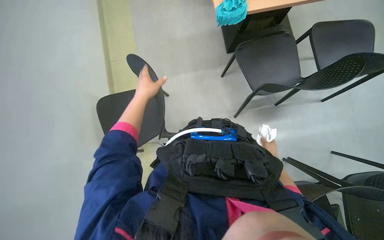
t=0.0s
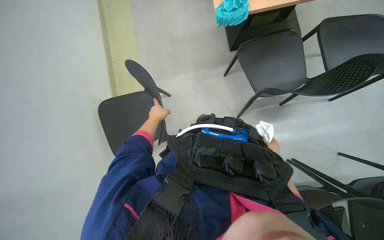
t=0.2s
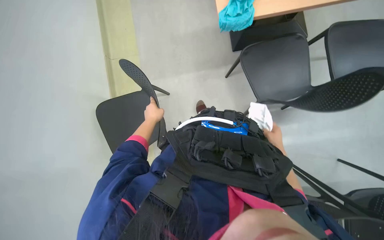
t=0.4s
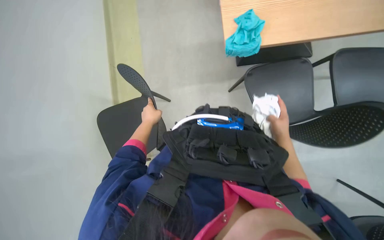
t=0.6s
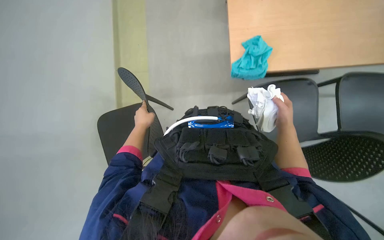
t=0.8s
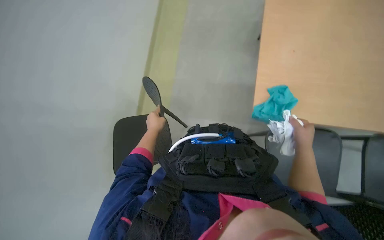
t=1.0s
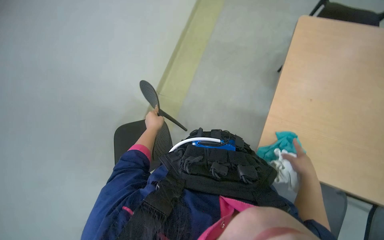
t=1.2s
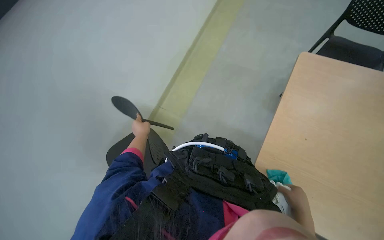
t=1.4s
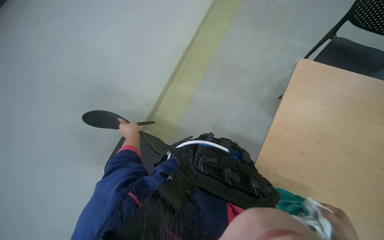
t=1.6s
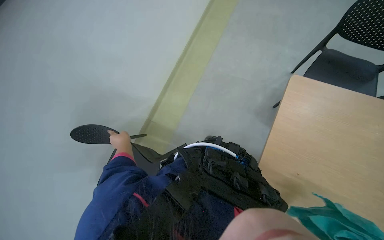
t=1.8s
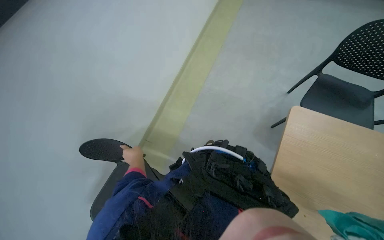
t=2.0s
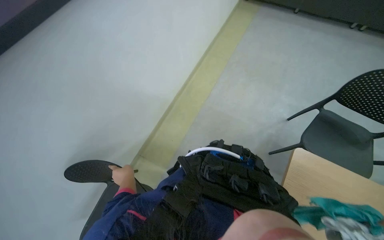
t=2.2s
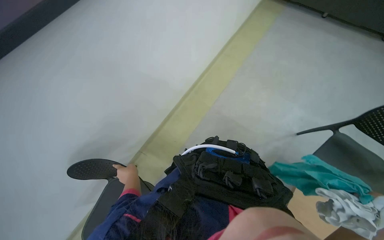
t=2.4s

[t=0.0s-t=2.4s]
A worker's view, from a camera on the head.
Job: cleaning windows.
The whole recording: Wiping window glass. The worker wipes the window glass with a white cloth.
t=0.0s to t=1.2s: The right hand moves nearer to the camera, roughly 20 cm. The left hand shifts approximately 15 cm down the picture and farther from the camera.
t=1.2s to t=2.4s: The view tips upward by approximately 15 degrees. The left hand is displaced down the picture and to the left by roughly 15 cm.

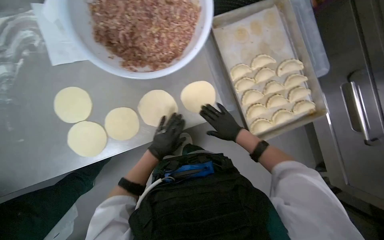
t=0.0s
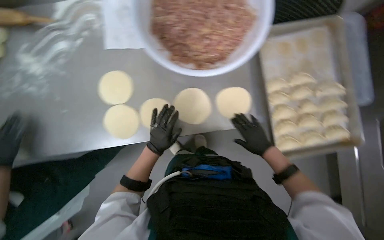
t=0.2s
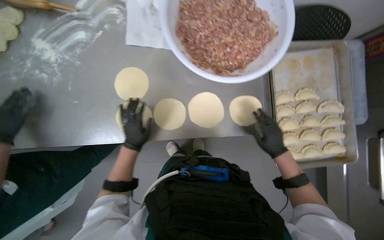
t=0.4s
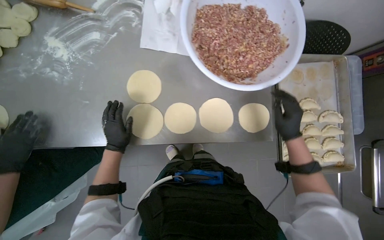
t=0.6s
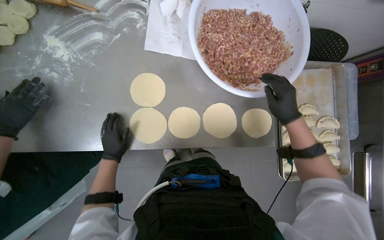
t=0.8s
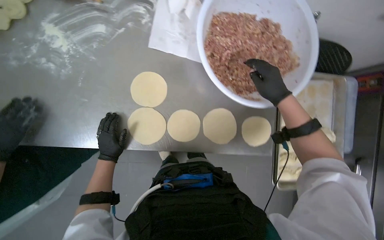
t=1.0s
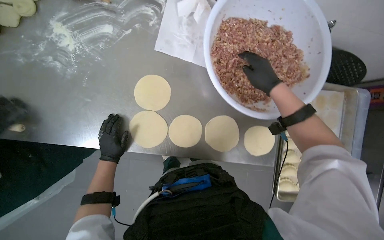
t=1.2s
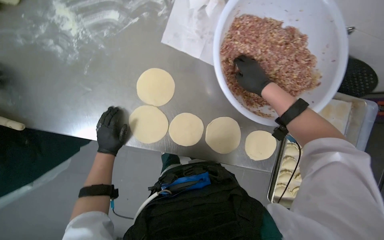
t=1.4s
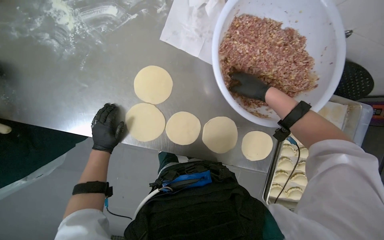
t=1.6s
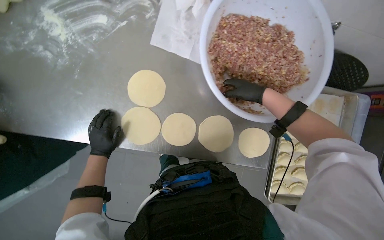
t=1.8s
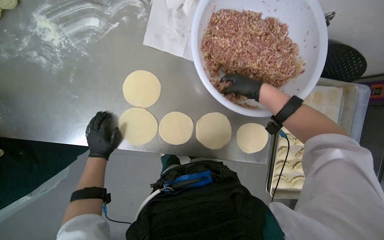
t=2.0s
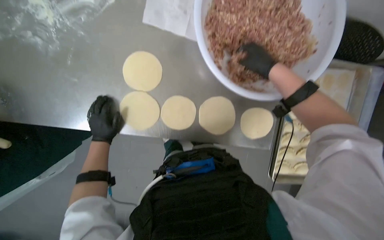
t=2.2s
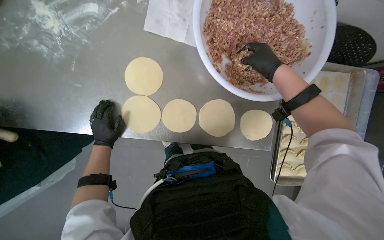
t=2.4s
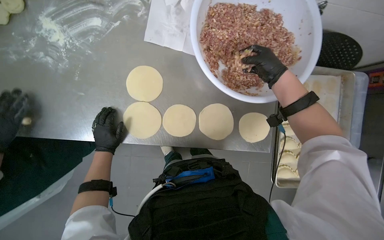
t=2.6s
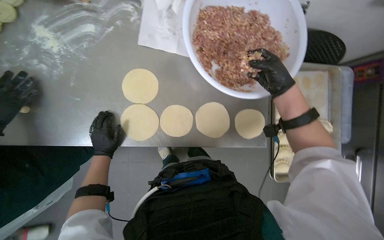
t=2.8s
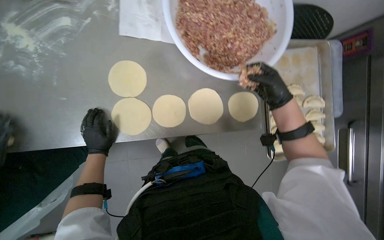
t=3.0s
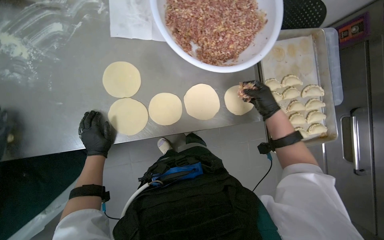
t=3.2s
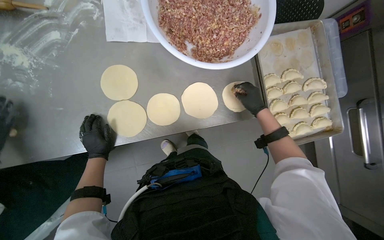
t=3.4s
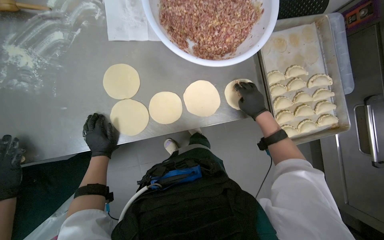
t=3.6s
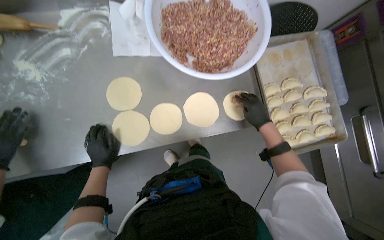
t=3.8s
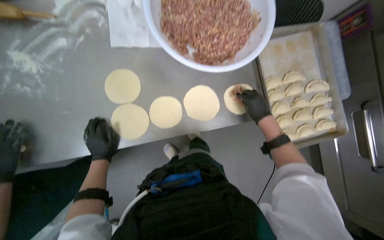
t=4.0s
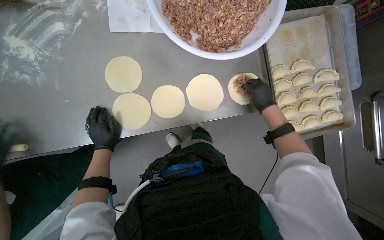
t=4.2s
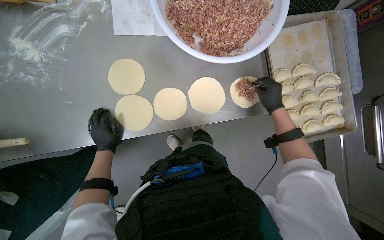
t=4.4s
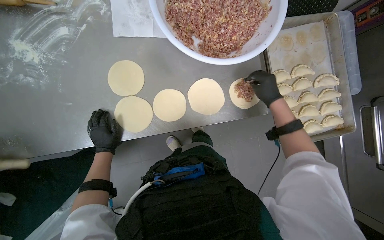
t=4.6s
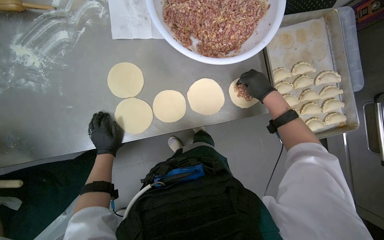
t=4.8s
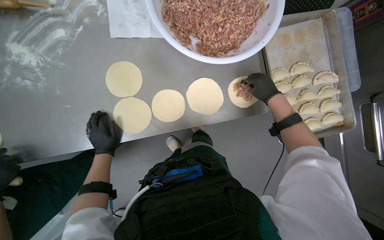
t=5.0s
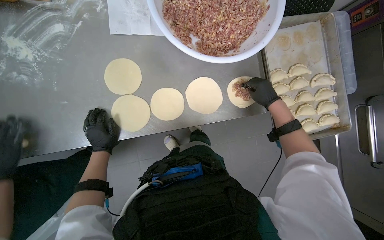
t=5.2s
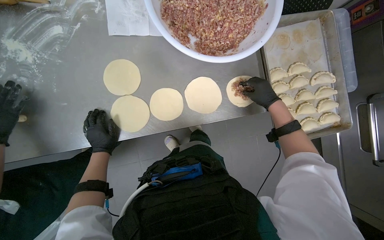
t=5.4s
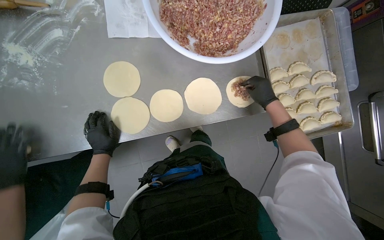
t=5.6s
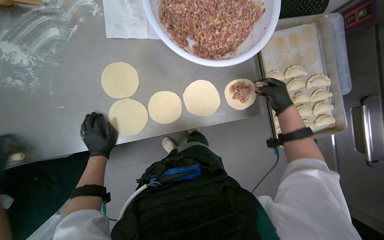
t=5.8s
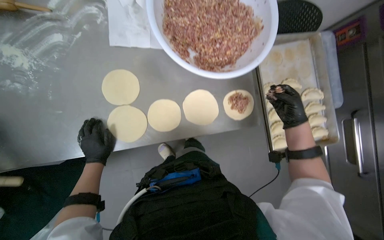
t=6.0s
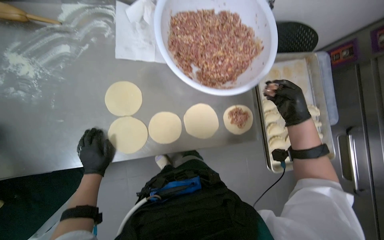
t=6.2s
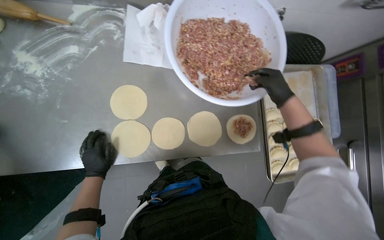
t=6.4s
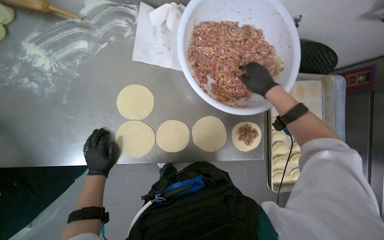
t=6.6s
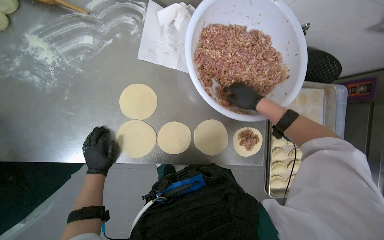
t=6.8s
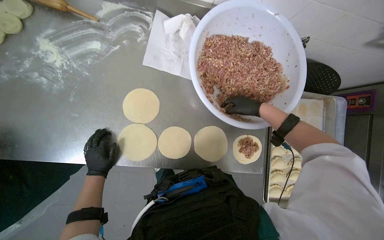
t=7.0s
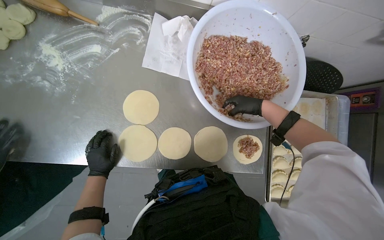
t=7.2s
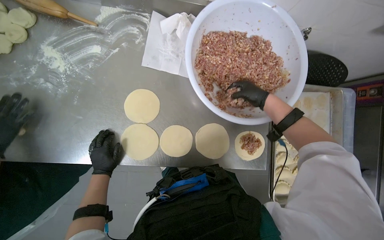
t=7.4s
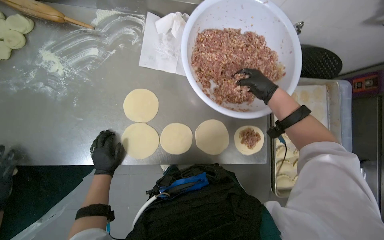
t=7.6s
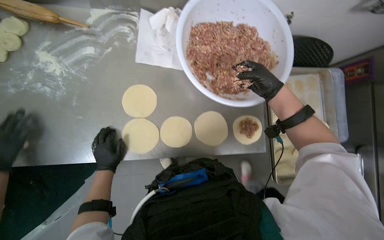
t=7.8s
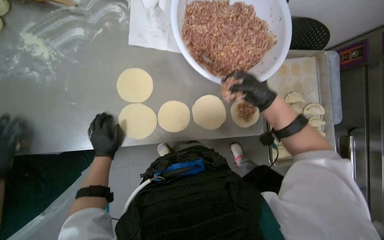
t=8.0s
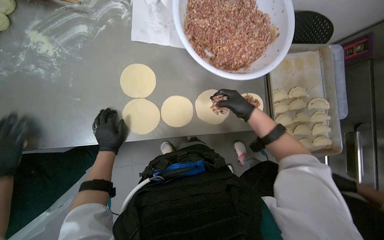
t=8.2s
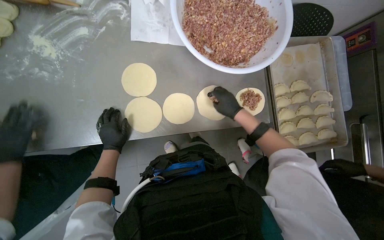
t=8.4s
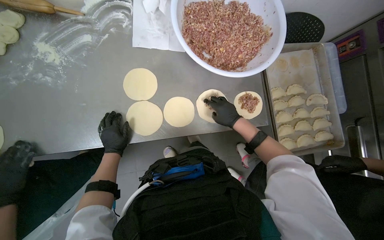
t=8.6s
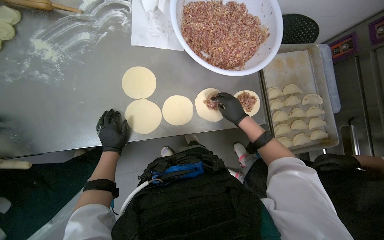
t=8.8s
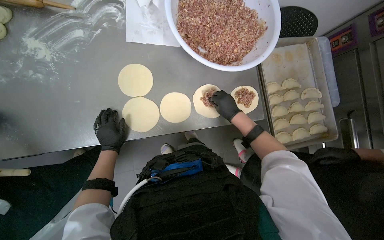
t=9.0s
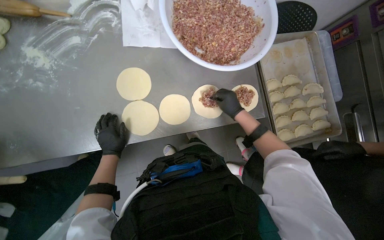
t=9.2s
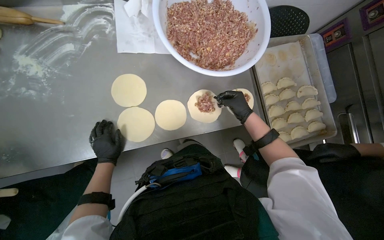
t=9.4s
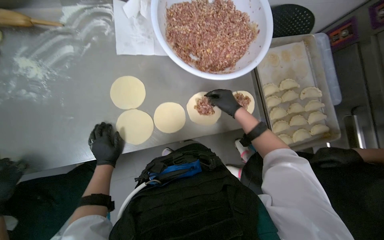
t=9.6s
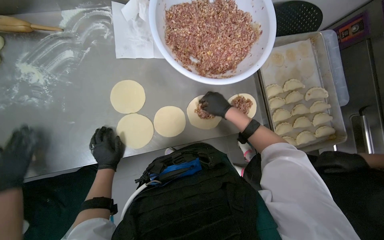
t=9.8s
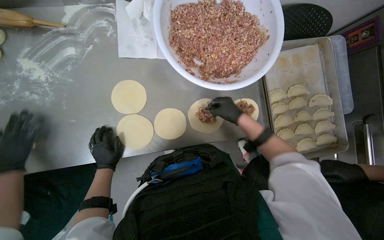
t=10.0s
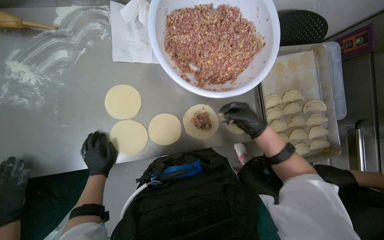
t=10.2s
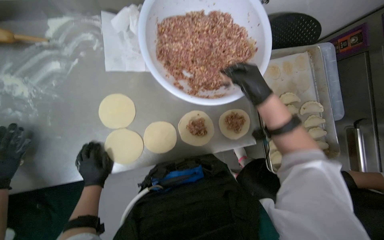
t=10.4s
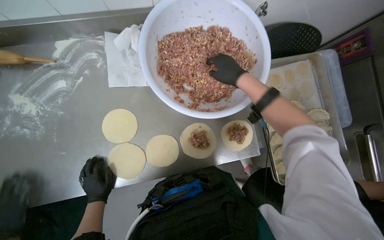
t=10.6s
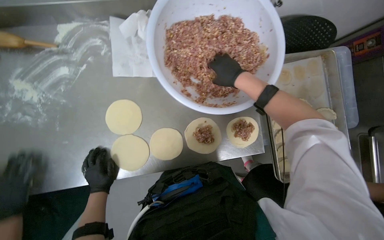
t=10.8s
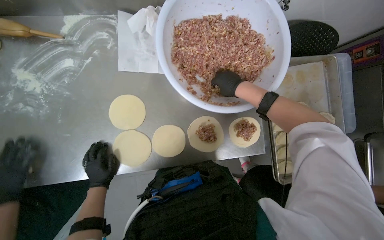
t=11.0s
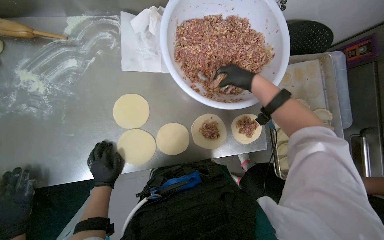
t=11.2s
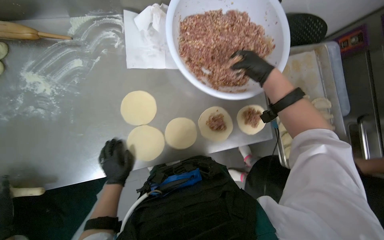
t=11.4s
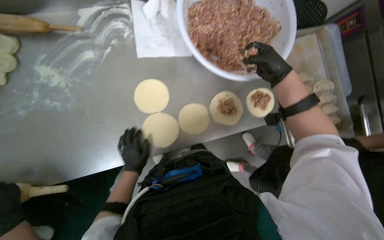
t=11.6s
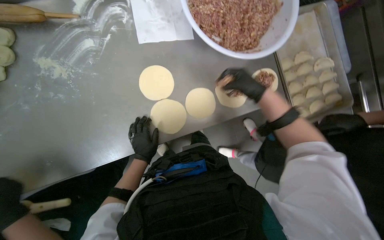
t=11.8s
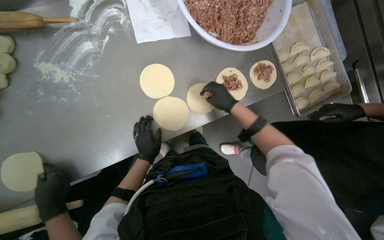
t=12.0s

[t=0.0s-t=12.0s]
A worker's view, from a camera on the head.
Job: preparing food.
The whole recording: Placing meat filling onto dough circles. The worker places meat filling onto the prepared dough circles.
t=0.0s to t=1.6s: Everything in view rotates about 35 degrees clockwise. The right hand travels up the picture by some 40 cm; the left hand travels to the left by about 35 cm.
t=4.4s to t=6.0s: The hands make small movements and keep their place.
t=6.0s to t=7.6s: The right hand shifts some 30 cm up the picture.
t=7.6s to t=9.0s: The right hand goes some 25 cm down the picture.
t=9.0s to t=10.4s: The right hand moves nearer to the camera, some 10 cm.

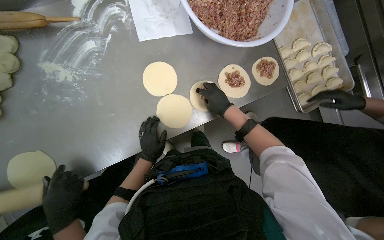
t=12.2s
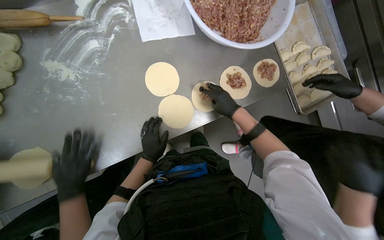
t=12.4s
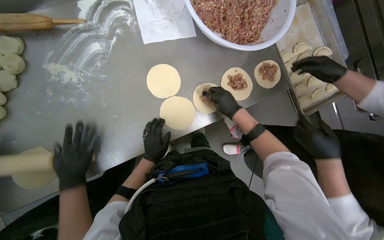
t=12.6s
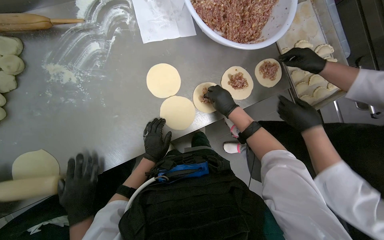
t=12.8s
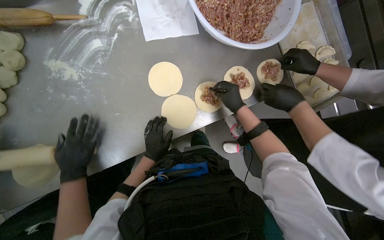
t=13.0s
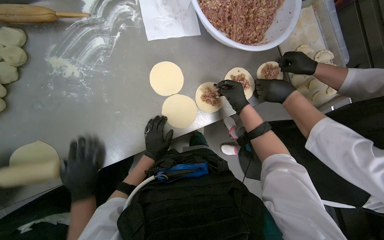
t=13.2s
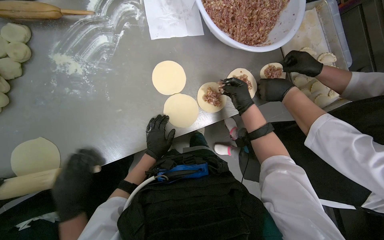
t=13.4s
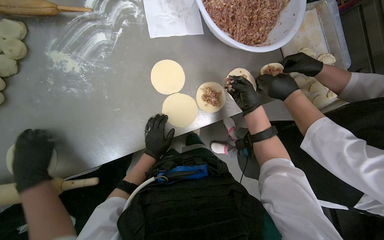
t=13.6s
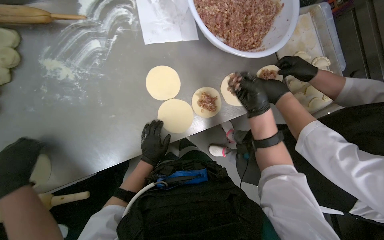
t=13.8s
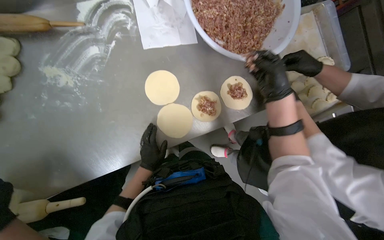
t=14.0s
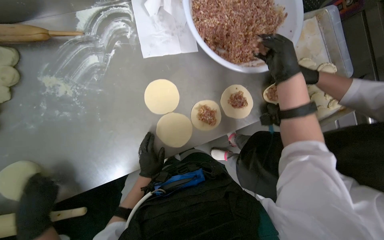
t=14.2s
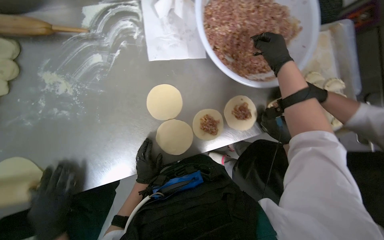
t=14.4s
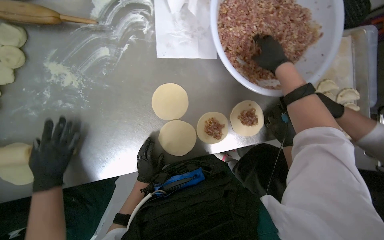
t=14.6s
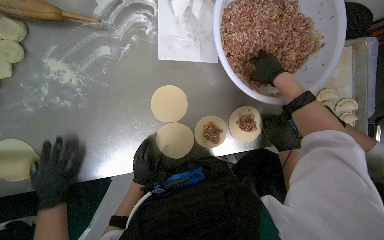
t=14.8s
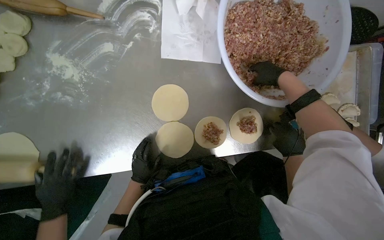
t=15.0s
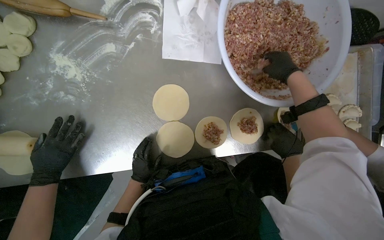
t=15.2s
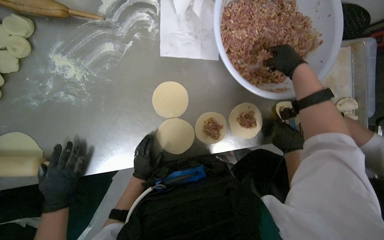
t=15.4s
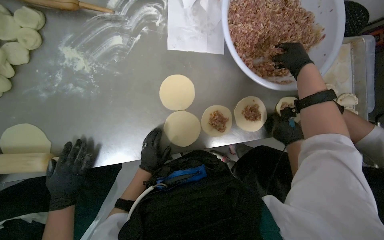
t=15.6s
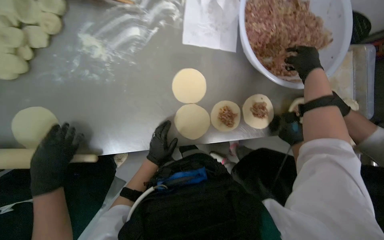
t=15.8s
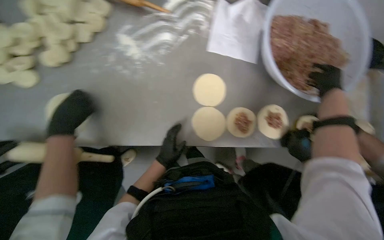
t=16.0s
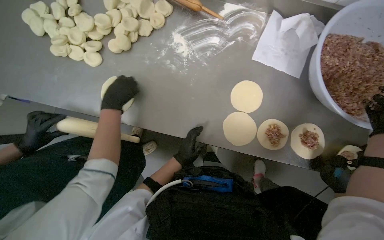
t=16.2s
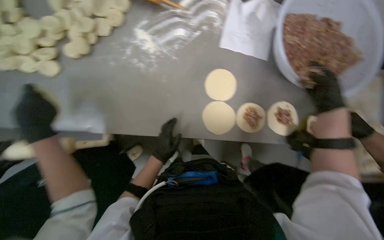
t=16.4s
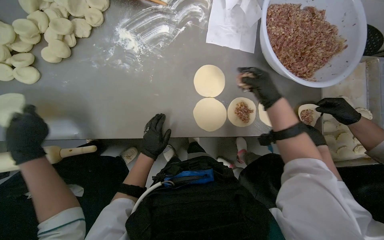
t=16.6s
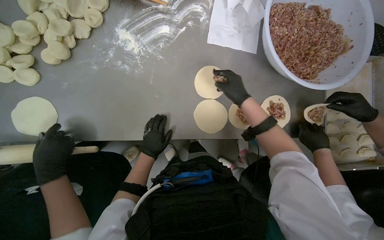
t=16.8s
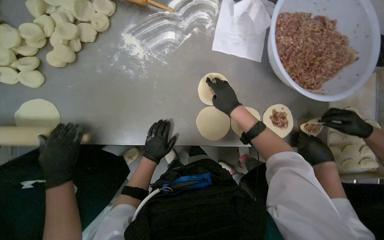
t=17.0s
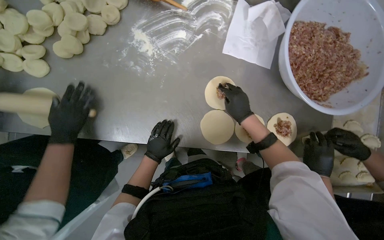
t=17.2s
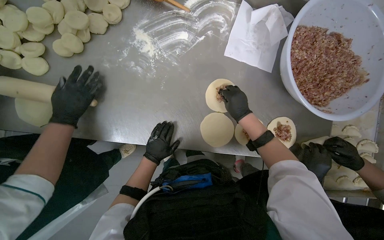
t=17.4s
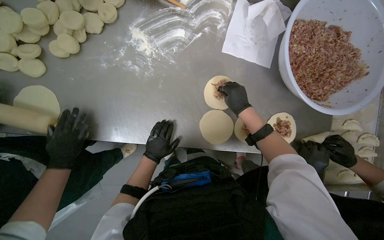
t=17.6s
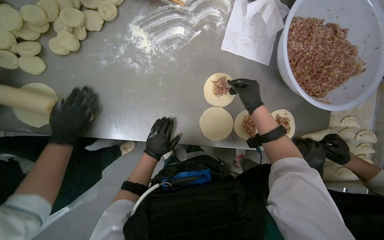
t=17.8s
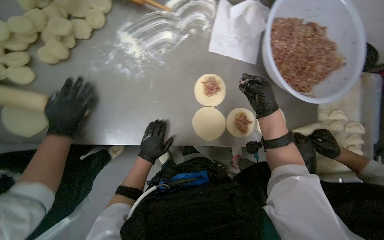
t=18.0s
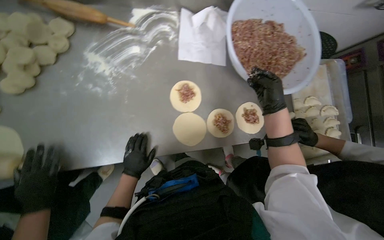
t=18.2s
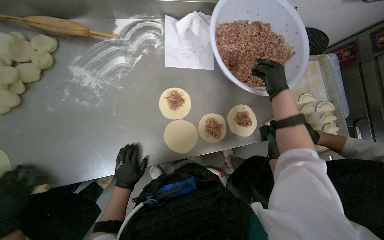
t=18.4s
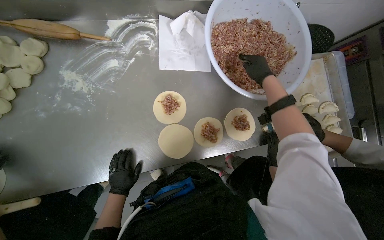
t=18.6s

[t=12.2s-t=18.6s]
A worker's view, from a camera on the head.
Job: preparing food.
The whole recording: Placing meat filling onto dough circles. The worker places meat filling onto the prepared dough circles.
t=12.2s to t=13.8s: The right hand moves nearer to the camera, roughly 10 cm.
t=13.8s to t=15.4s: The right hand moves up the picture and to the right, roughly 35 cm.
t=17.0s to t=18.6s: The right hand travels to the right by roughly 30 cm.
